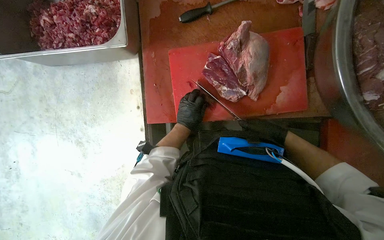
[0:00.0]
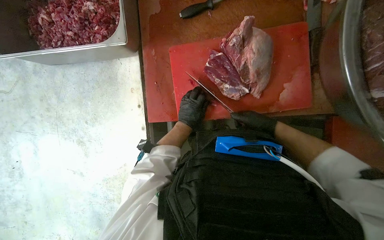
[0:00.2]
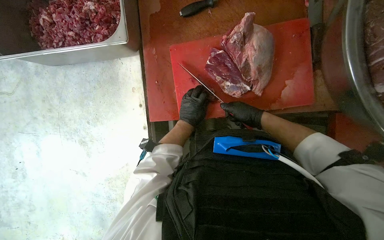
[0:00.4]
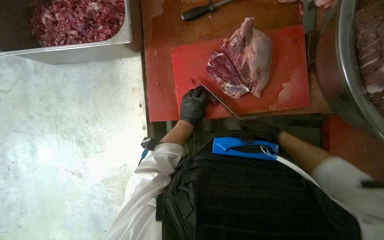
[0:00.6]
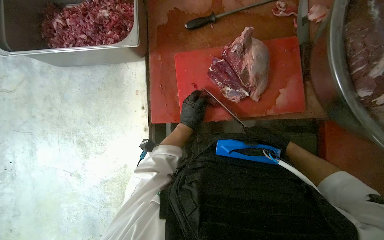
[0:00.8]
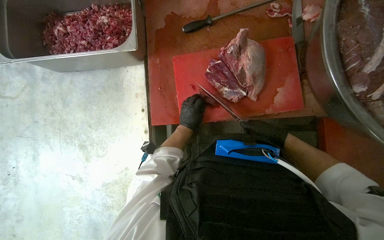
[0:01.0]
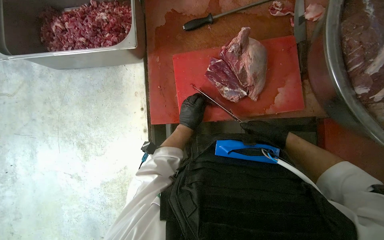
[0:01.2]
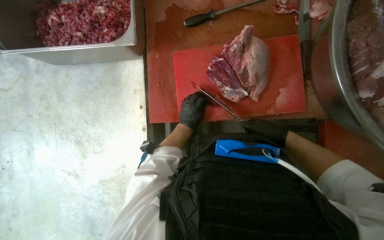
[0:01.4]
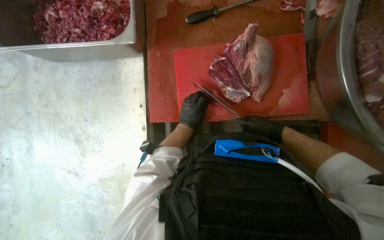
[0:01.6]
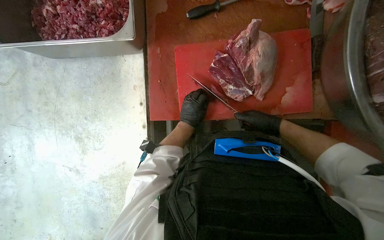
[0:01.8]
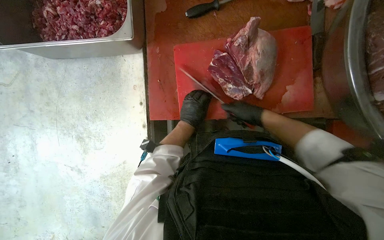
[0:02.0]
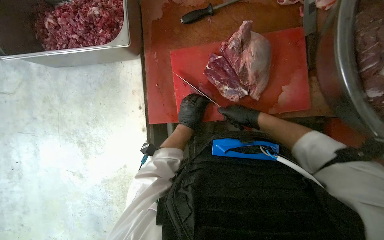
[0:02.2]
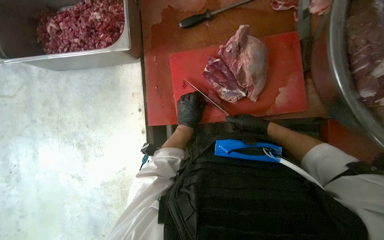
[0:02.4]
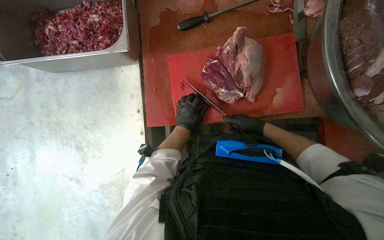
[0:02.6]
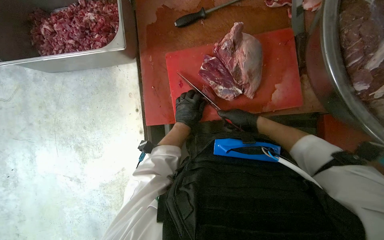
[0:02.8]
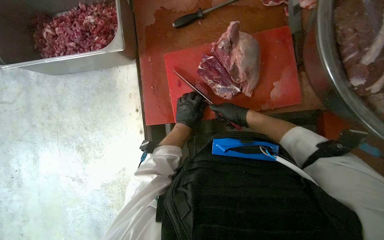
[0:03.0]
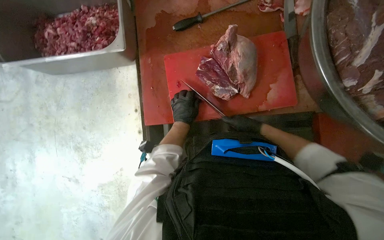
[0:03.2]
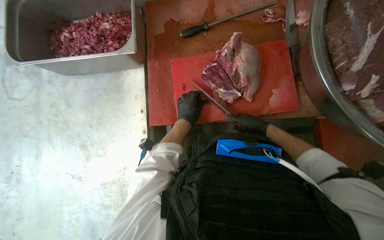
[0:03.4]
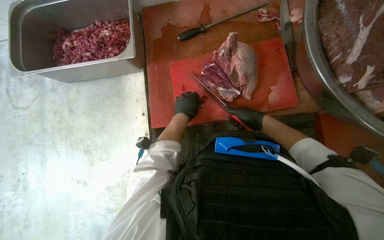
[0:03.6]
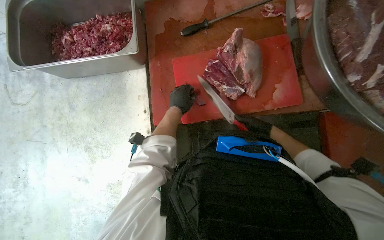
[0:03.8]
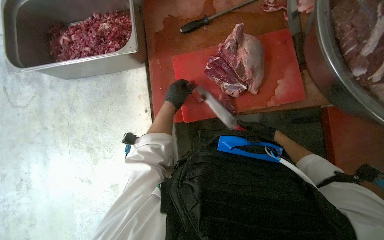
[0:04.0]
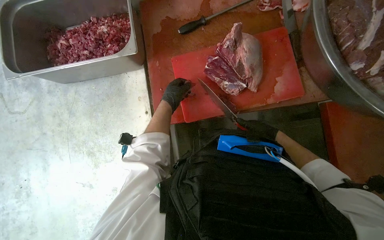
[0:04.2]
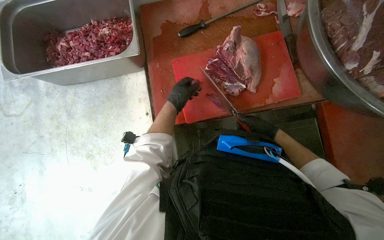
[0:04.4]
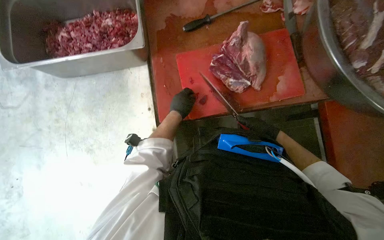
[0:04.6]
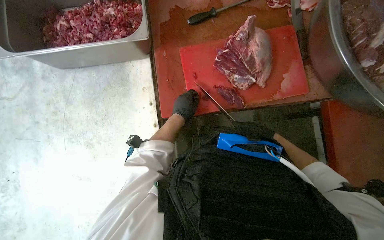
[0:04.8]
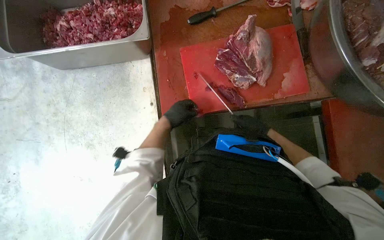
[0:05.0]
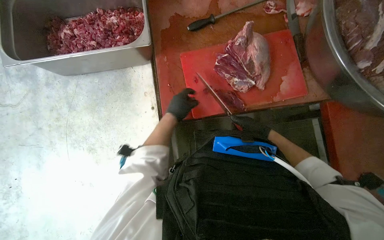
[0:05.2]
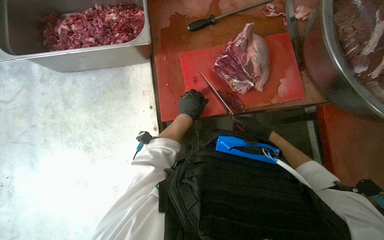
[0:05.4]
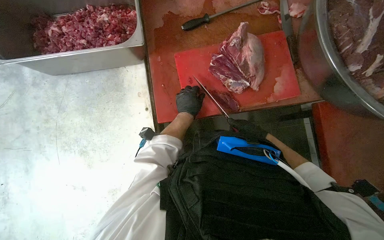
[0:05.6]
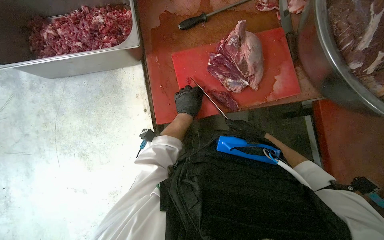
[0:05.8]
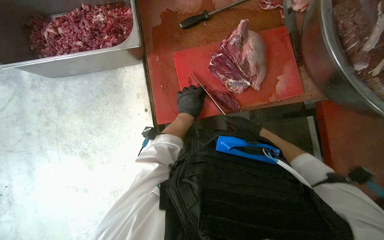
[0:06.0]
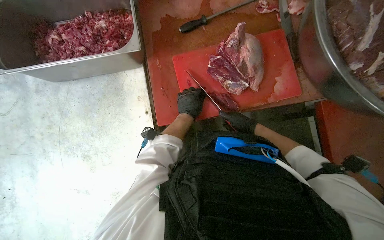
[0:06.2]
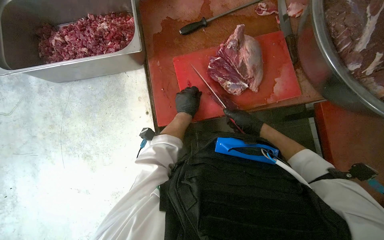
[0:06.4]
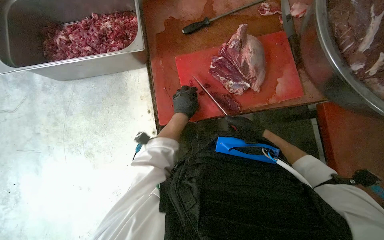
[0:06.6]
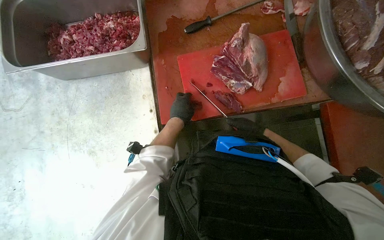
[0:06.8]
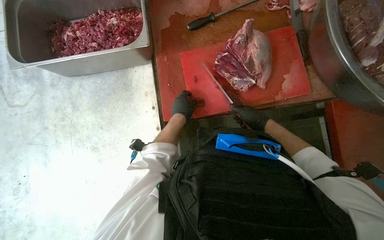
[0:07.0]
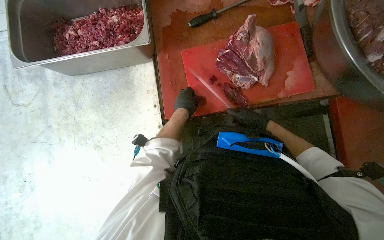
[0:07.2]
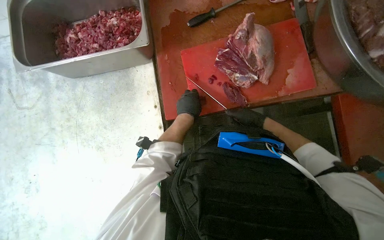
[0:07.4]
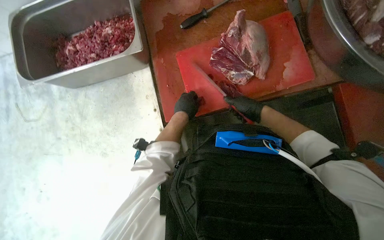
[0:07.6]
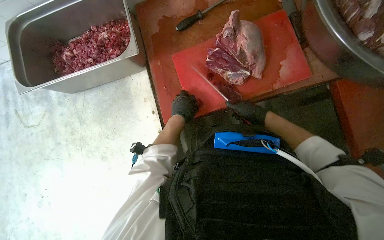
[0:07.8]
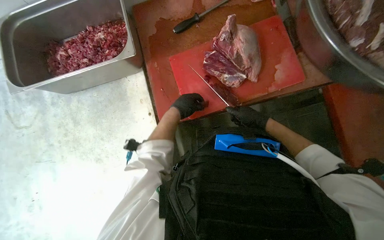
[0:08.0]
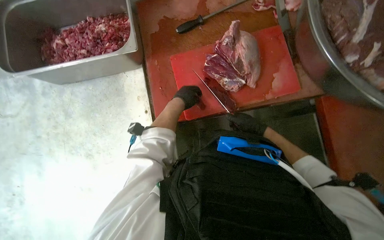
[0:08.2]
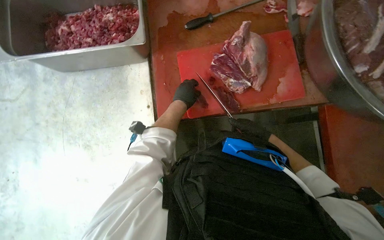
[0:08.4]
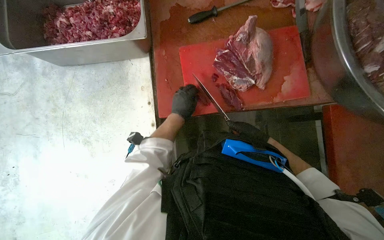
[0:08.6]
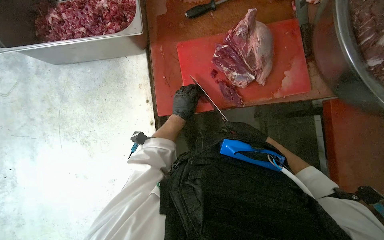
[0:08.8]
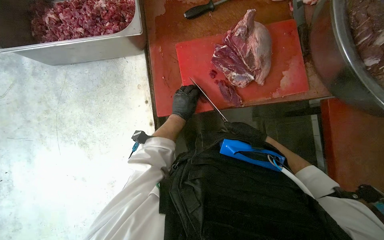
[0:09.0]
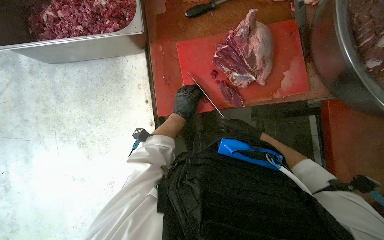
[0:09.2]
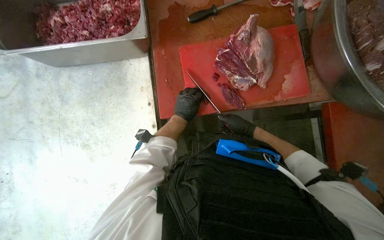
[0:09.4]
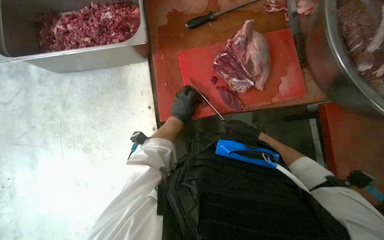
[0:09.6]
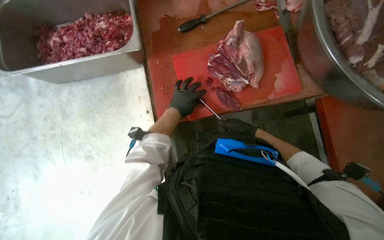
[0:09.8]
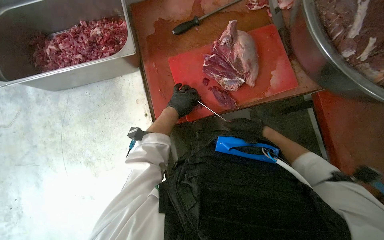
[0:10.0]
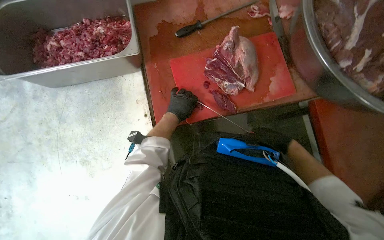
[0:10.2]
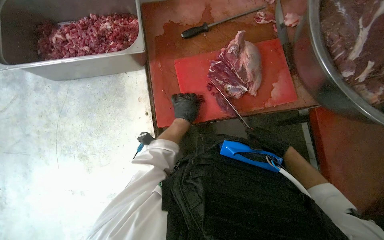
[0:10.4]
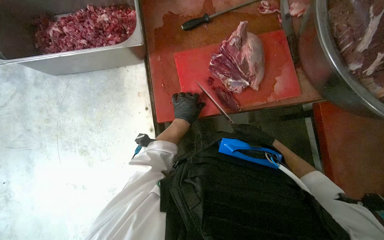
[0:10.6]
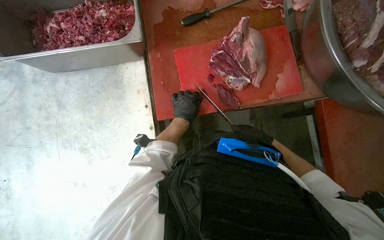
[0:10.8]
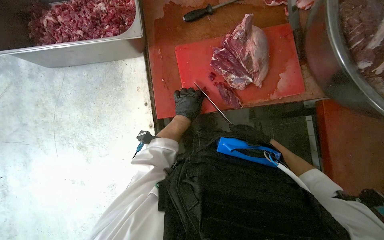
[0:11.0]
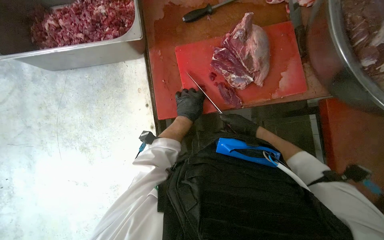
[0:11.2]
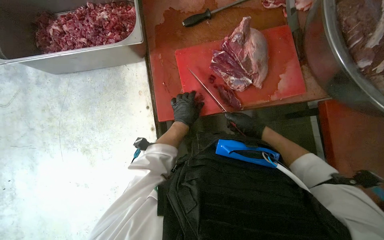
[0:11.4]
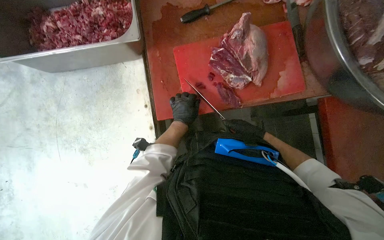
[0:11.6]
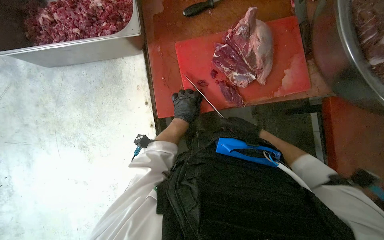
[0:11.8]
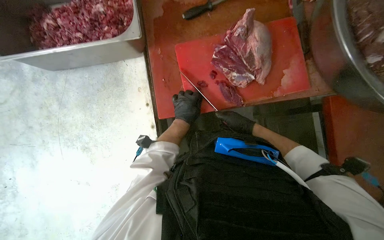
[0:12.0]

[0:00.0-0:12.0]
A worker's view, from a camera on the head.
Job: preparing food.
The whole recording: Cutting meat on board. The worker cuts pieces of meat on a red cutting board with a knife.
0:06.0 to 0:07.6: The hands work in one place, with small movements.
0:07.6 to 0:09.0: The right hand heads down the picture, covering approximately 10 cm.
0:09.0 to 0:10.4: The right hand shifts approximately 10 cm nearer to the camera.
0:10.4 to 0:12.0: The right hand is displaced to the left by about 10 cm.

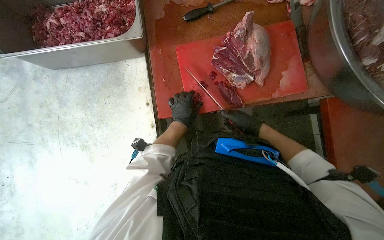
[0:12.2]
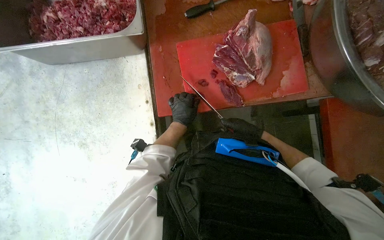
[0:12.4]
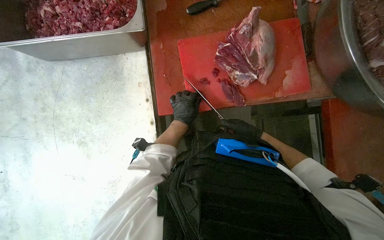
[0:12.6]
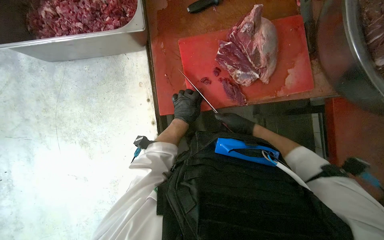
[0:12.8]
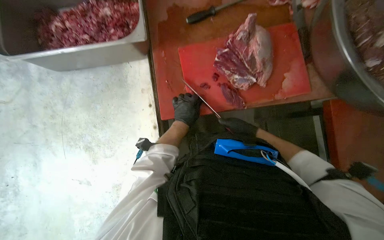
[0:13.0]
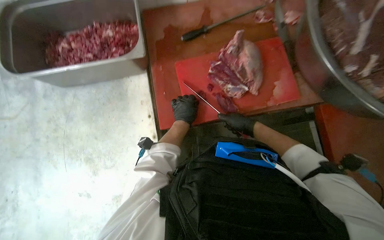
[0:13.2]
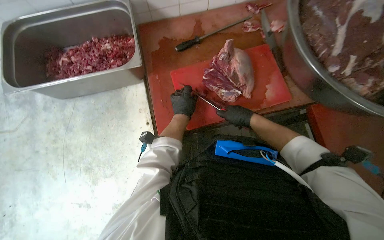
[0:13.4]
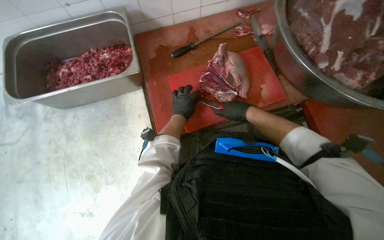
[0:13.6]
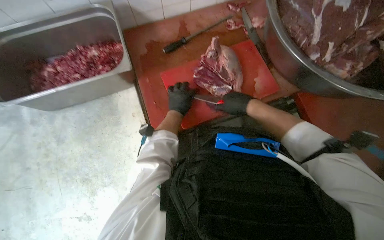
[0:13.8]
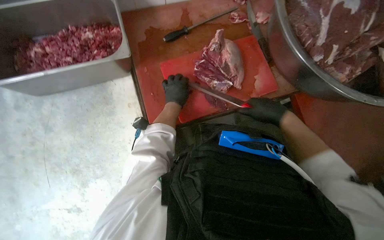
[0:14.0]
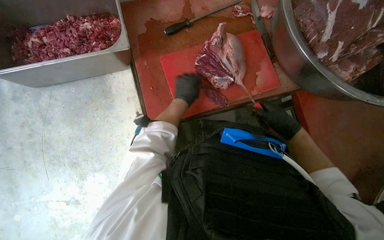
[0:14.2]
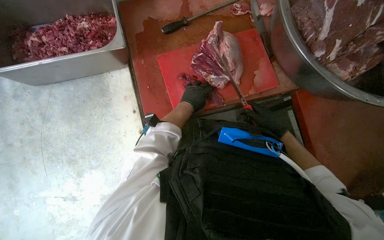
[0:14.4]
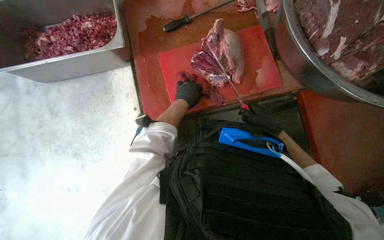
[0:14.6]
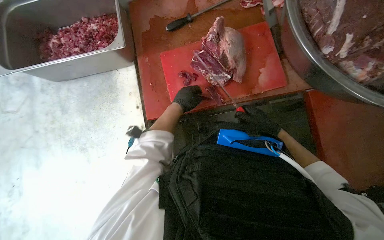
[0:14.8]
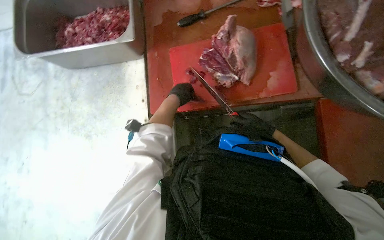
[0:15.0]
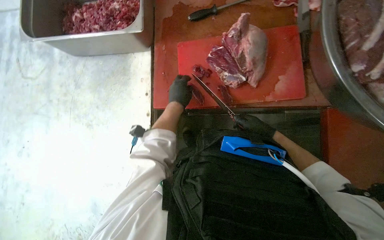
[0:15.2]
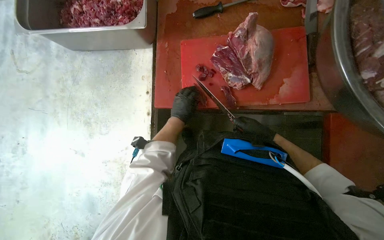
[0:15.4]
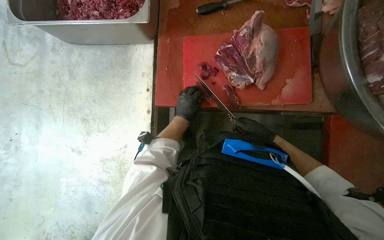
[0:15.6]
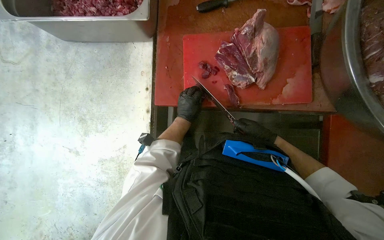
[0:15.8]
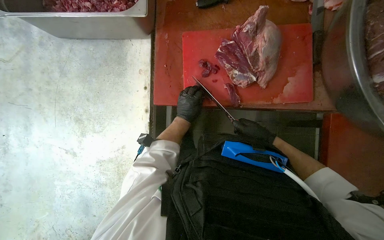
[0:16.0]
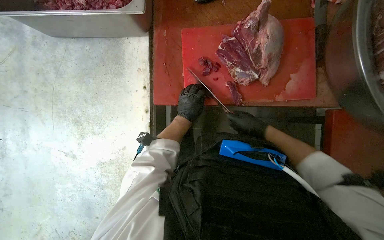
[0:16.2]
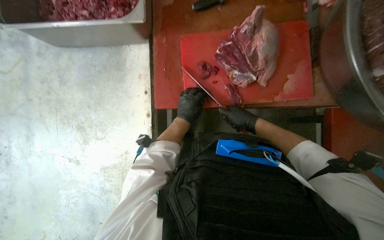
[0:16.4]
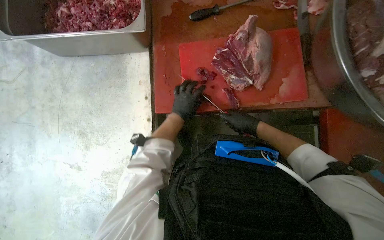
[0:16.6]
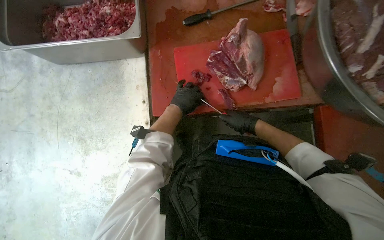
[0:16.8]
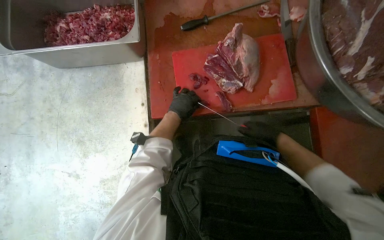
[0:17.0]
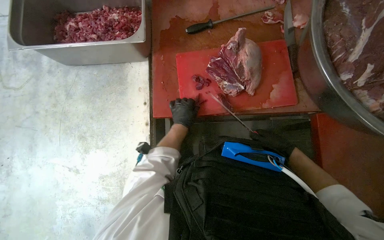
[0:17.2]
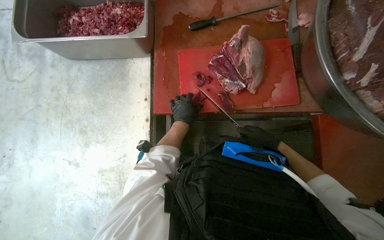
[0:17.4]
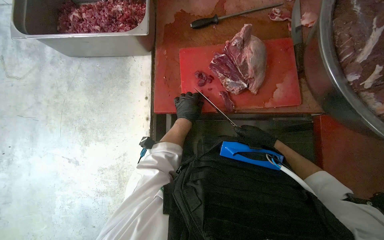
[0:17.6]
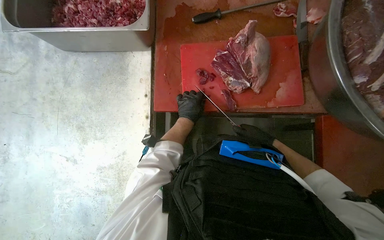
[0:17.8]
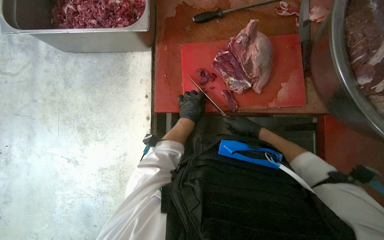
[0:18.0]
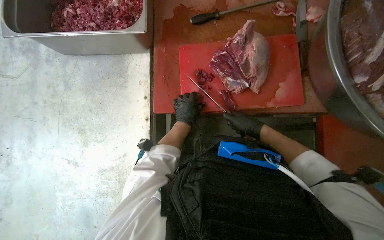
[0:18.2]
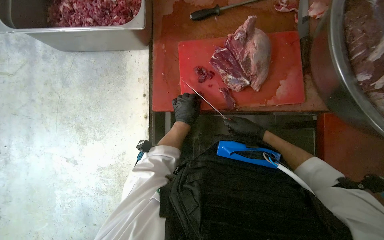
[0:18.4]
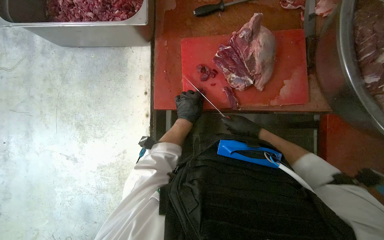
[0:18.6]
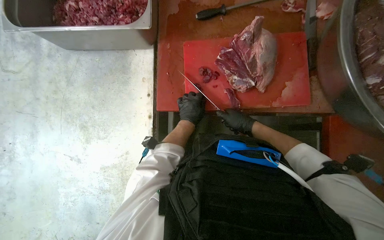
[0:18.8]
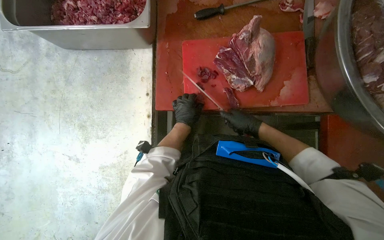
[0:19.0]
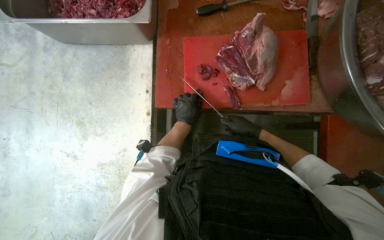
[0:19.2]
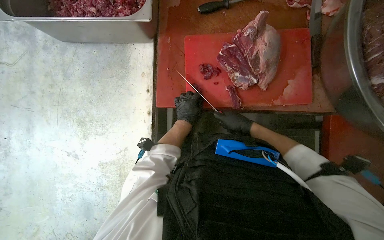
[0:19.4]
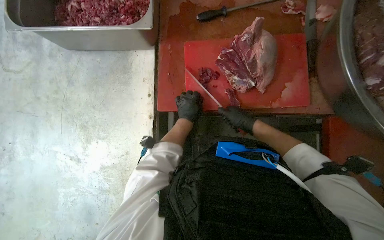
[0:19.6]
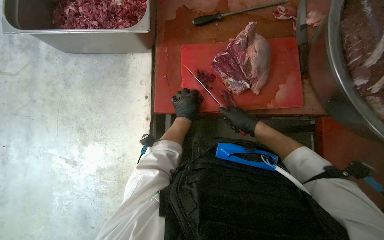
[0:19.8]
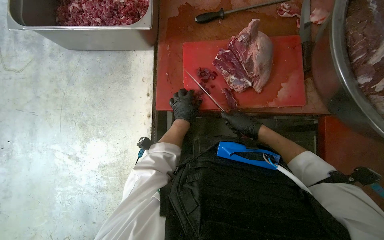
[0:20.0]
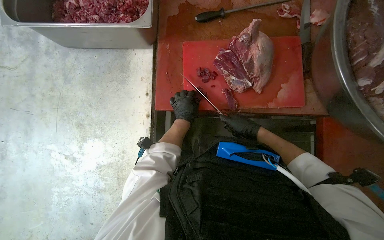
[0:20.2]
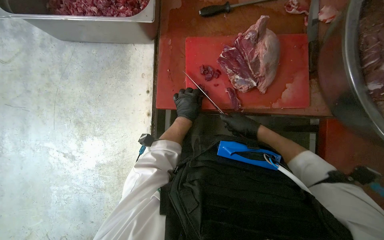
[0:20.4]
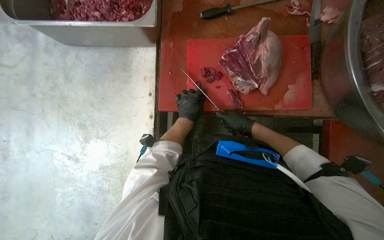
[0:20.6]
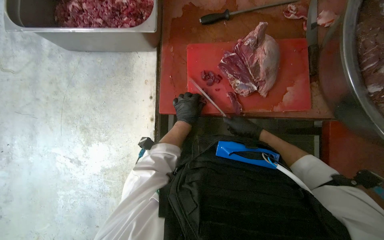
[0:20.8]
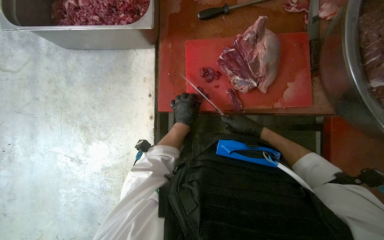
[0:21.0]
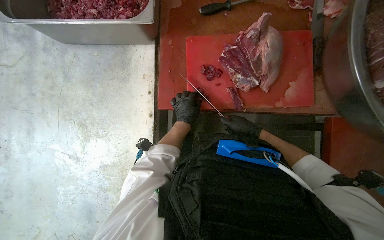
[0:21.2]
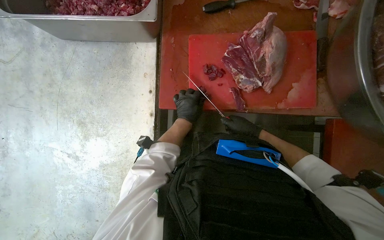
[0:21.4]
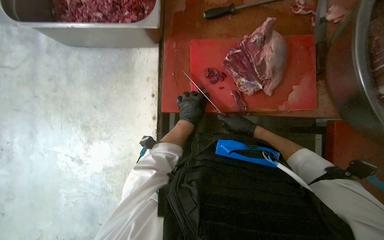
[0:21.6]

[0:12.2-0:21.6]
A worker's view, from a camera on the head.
Job: preparing food.
The whole recording: Cutting meat on board. The worker cuts pieces of meat on a red cutting board with a knife.
0:13.8 to 0:15.4: The right hand shifts some 10 cm to the right.
0:15.4 to 0:18.4: The hands make small movements and keep their place.
0:18.4 to 0:21.6: The hands stay close to where they were, moving slightly.
